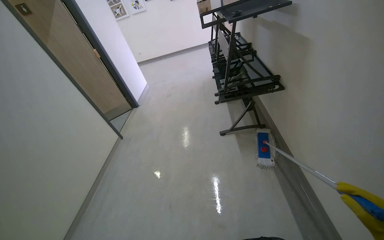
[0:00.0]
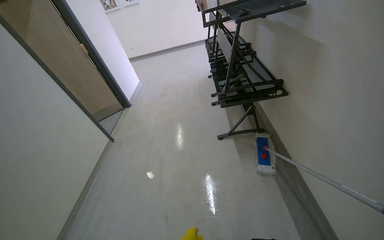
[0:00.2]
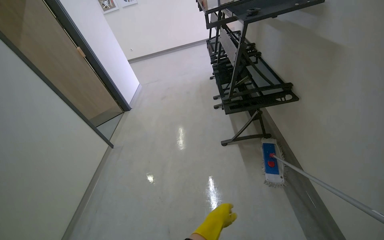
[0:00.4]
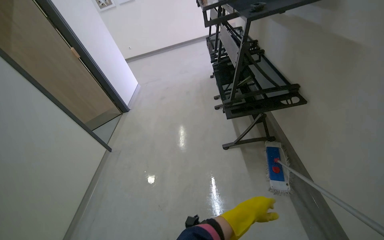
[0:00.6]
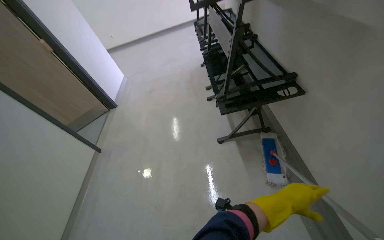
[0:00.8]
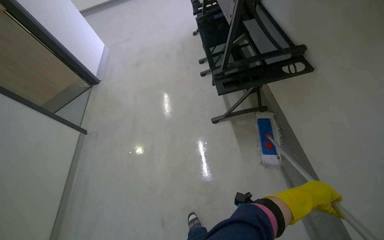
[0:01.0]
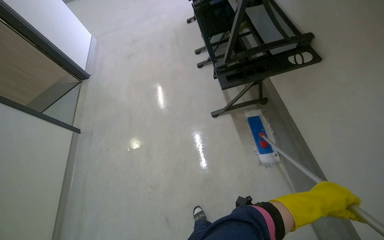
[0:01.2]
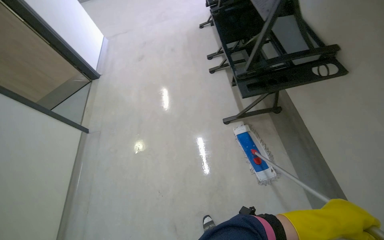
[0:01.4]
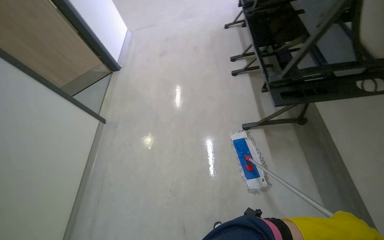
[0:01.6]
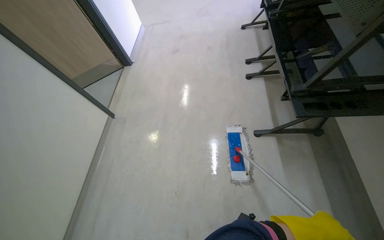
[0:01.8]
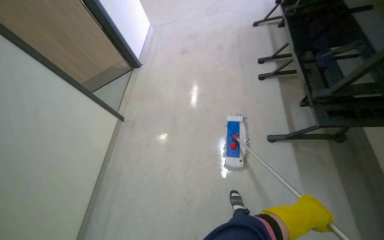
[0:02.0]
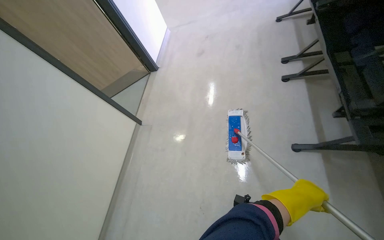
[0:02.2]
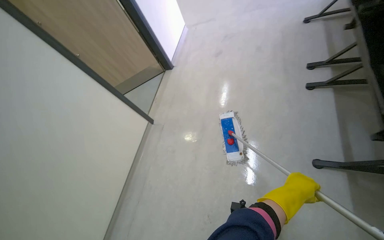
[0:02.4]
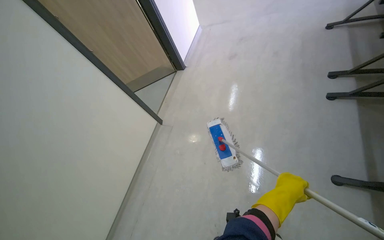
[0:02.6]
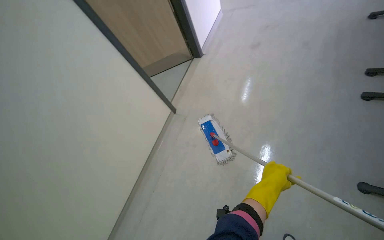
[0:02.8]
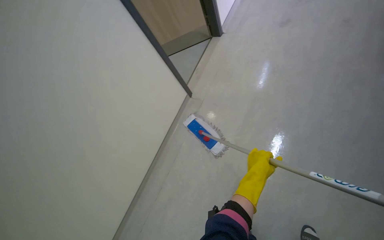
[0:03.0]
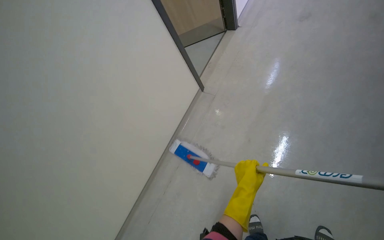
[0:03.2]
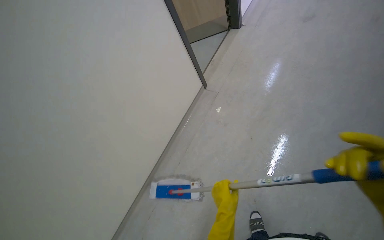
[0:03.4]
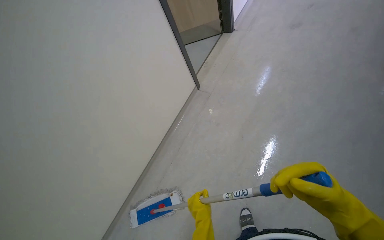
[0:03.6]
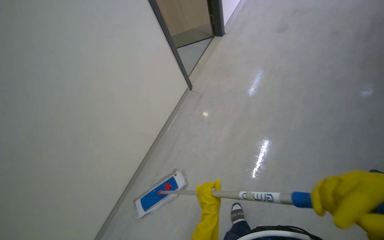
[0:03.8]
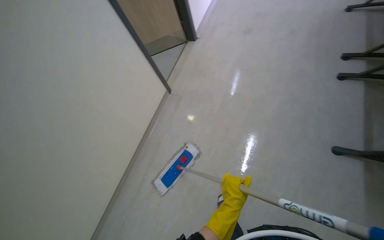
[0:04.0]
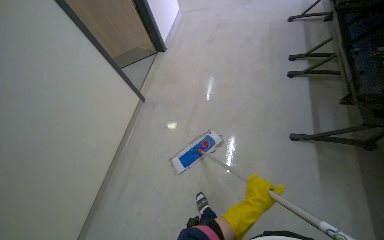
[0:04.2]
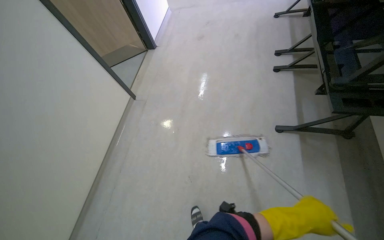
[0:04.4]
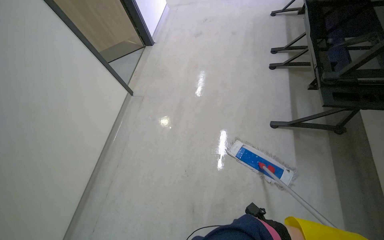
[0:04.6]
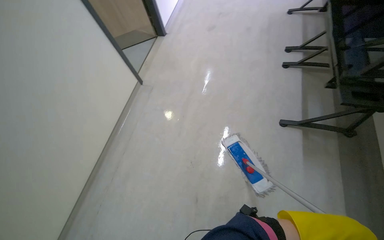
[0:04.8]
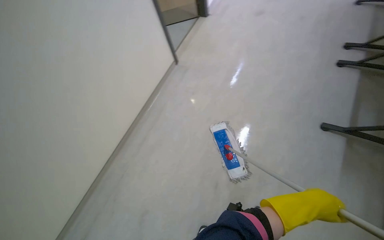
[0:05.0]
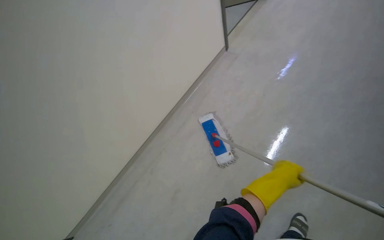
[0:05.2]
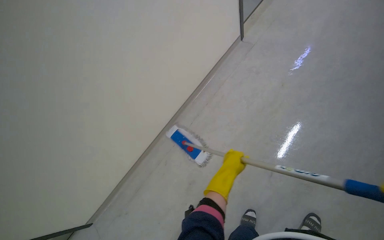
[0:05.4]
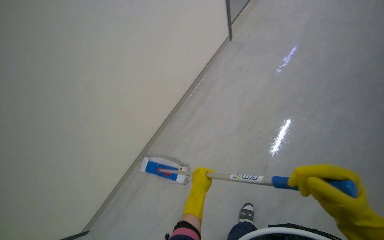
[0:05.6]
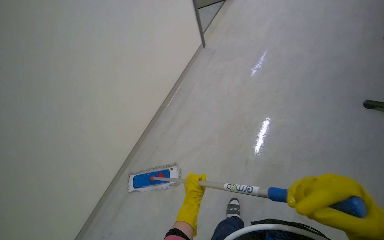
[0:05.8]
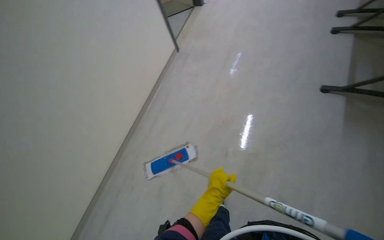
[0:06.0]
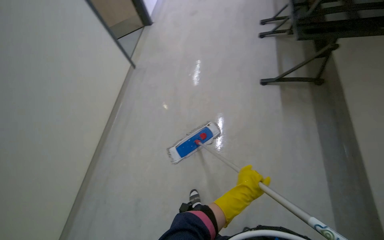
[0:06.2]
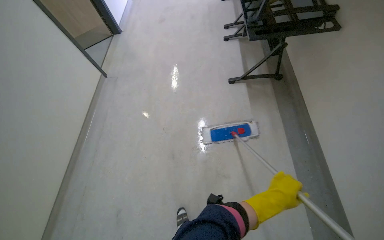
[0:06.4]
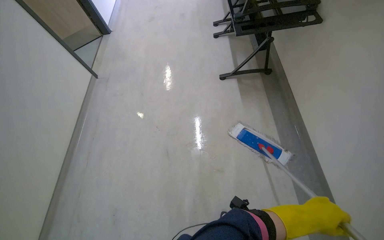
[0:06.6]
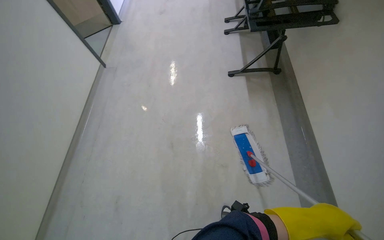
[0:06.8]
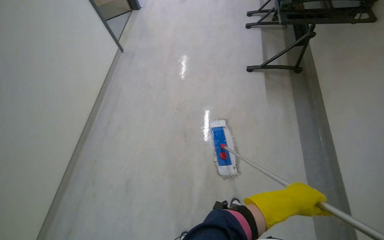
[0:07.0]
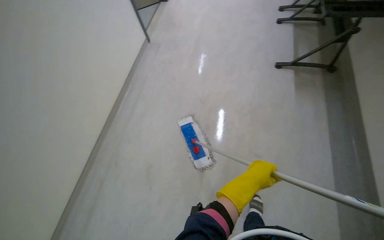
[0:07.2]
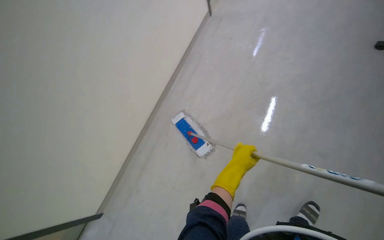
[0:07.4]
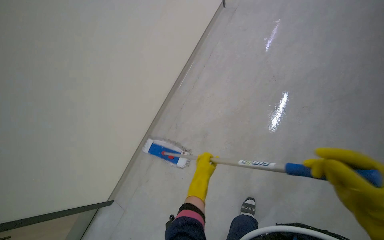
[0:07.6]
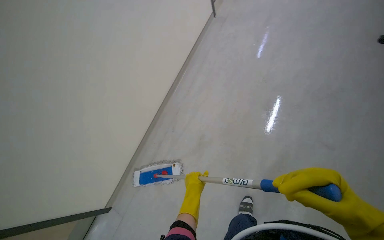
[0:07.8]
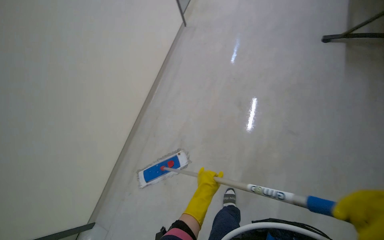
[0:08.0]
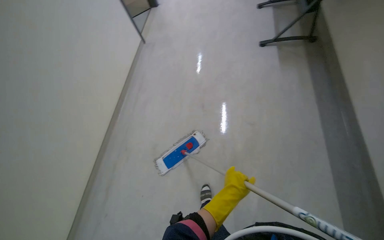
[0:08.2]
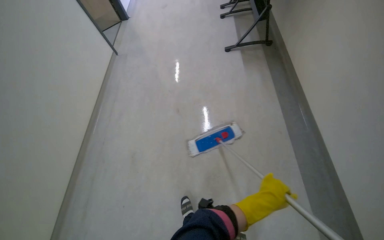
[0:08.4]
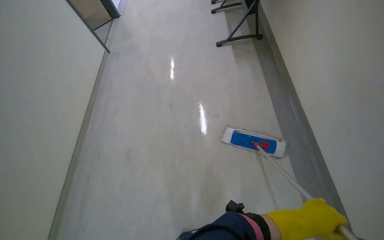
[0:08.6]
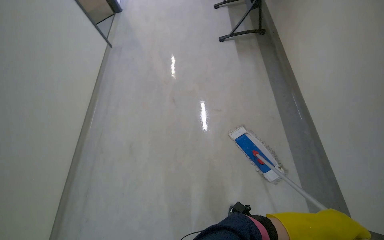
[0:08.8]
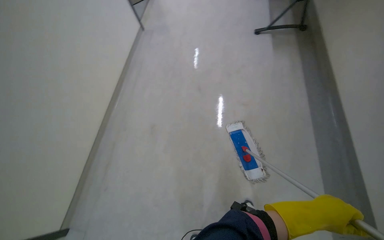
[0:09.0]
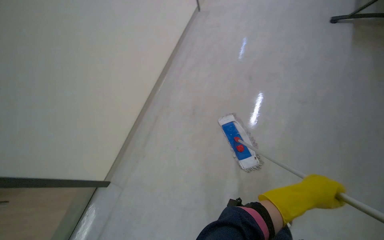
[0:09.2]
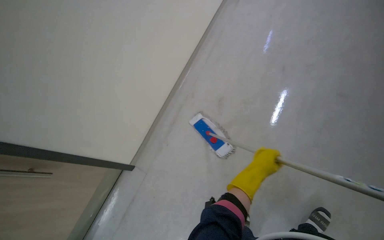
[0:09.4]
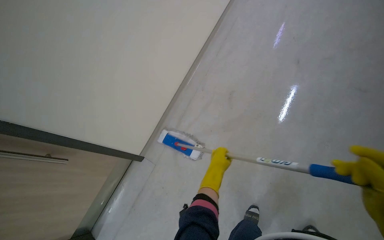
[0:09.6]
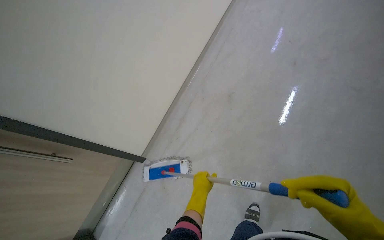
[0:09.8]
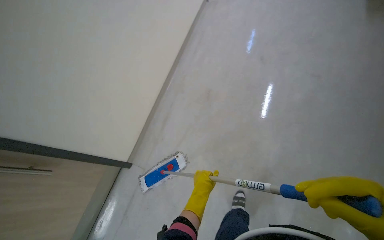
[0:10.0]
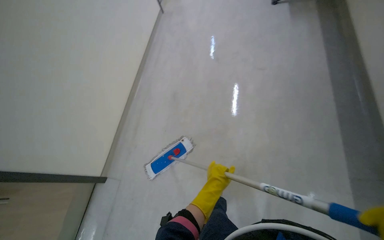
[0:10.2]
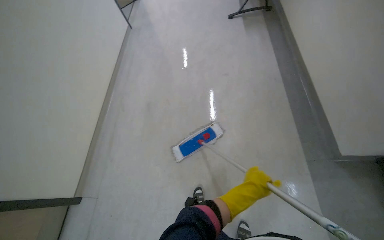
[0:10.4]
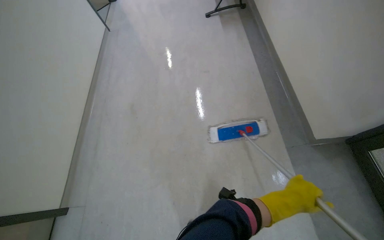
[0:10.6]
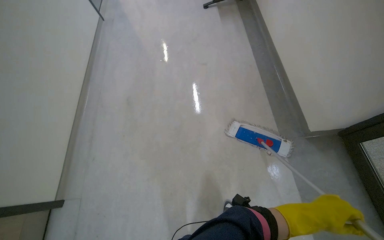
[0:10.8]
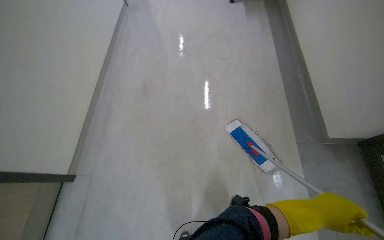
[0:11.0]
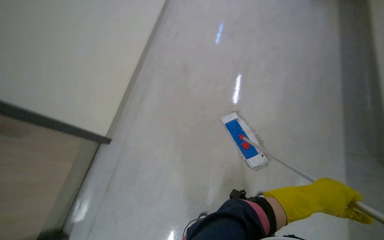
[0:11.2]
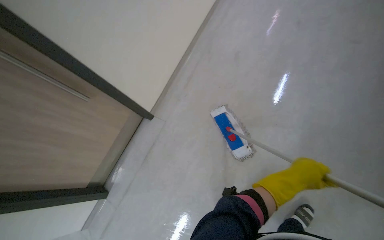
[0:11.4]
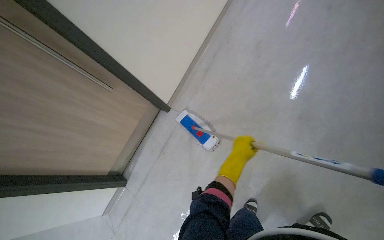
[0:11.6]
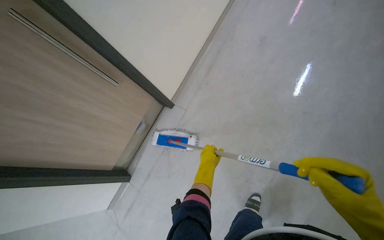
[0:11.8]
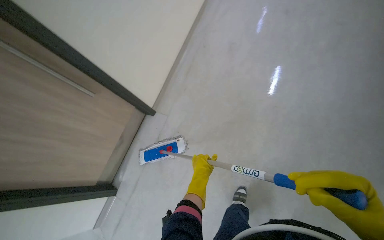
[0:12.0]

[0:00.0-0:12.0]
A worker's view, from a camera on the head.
Job: mopping floor.
The whole recording: Mopping hallway floor. The worker mops the hallway floor using a flat mop and a bucket.
0.0 to 1.6 s: The wearer moves roughly 90 cm. The view tips downward by approximately 20 degrees.
1.6 to 3.0 s: The camera travels approximately 50 cm. The head rotates about 30 degrees to the left. The view tilts some 15 degrees downward.
3.0 to 4.4 s: The wearer moves roughly 40 cm. The wearer looks approximately 20 degrees further to the right.
6.0 to 7.6 s: The left hand moves roughly 60 cm to the right and comes back.
7.6 to 9.0 s: The camera travels approximately 50 cm. The wearer's head swings some 20 degrees to the right.
9.0 to 10.4 s: The left hand heads to the left and farther from the camera, covering roughly 30 cm.
10.4 to 12.0 s: The left hand moves to the left, about 35 cm.

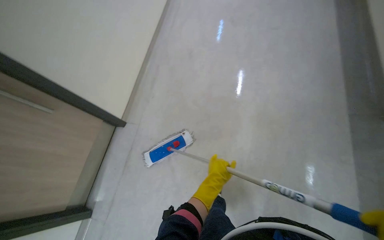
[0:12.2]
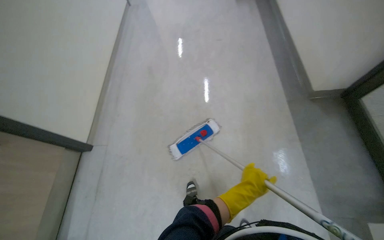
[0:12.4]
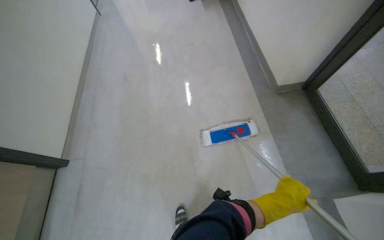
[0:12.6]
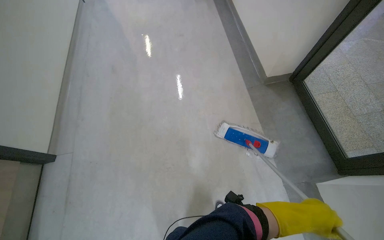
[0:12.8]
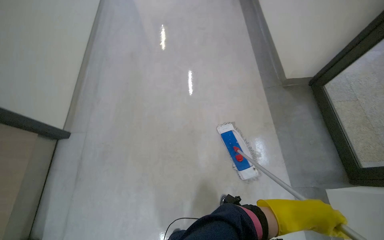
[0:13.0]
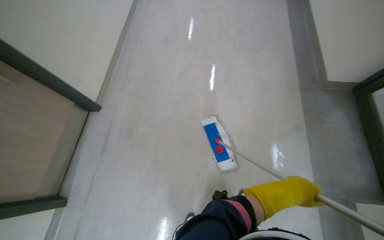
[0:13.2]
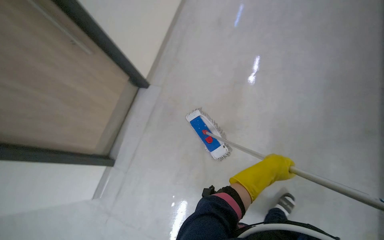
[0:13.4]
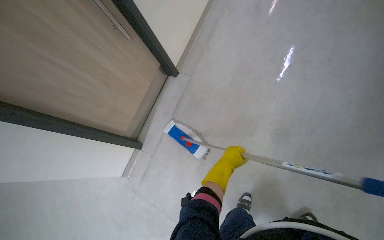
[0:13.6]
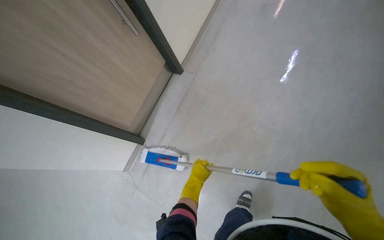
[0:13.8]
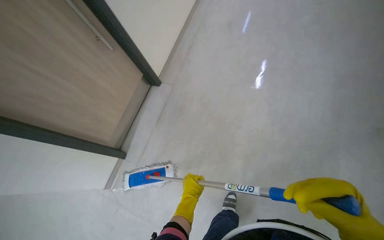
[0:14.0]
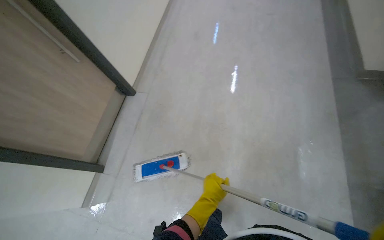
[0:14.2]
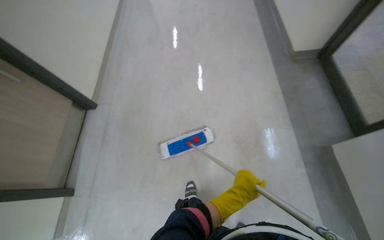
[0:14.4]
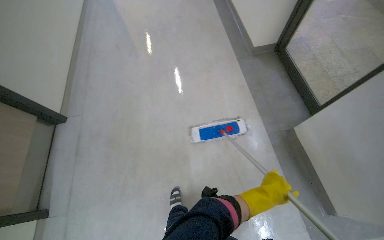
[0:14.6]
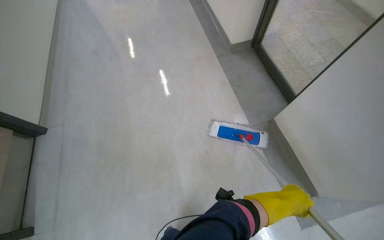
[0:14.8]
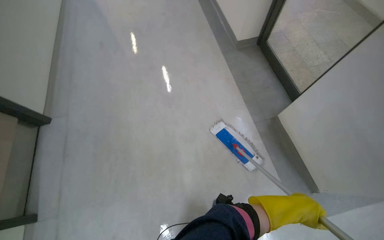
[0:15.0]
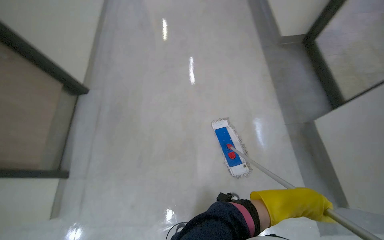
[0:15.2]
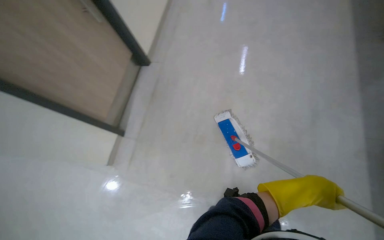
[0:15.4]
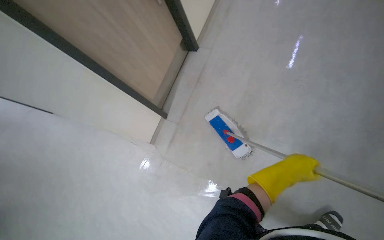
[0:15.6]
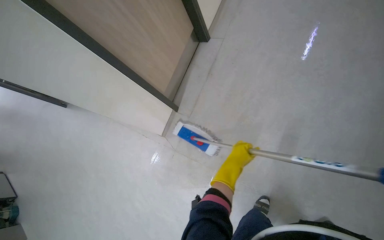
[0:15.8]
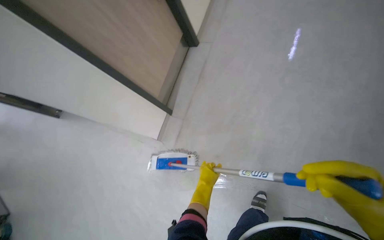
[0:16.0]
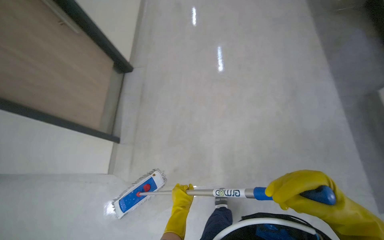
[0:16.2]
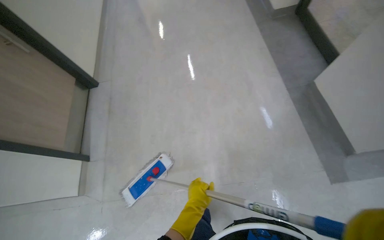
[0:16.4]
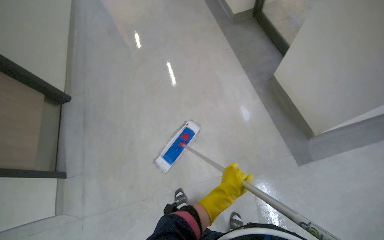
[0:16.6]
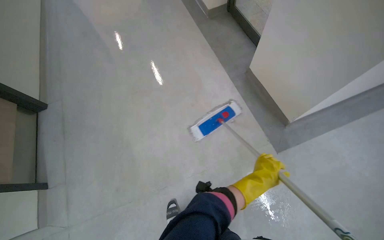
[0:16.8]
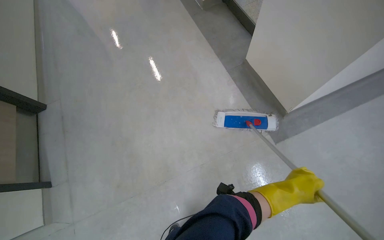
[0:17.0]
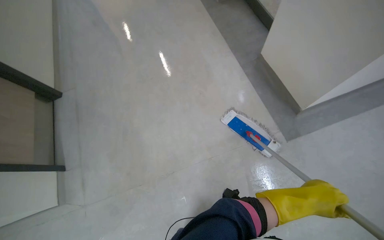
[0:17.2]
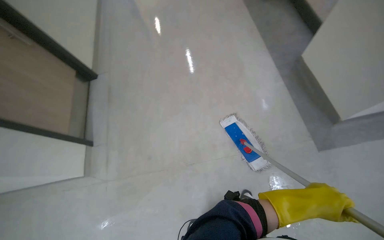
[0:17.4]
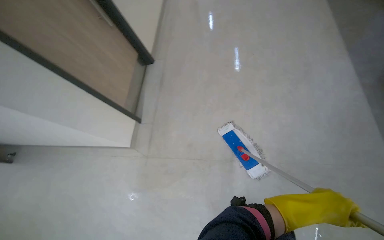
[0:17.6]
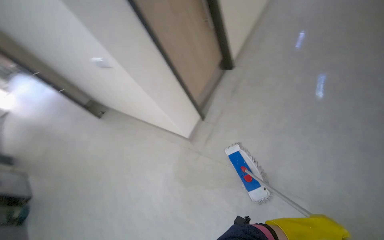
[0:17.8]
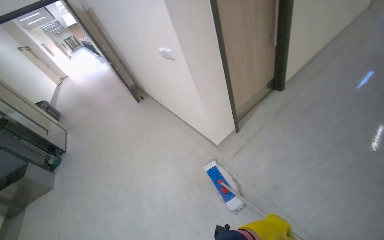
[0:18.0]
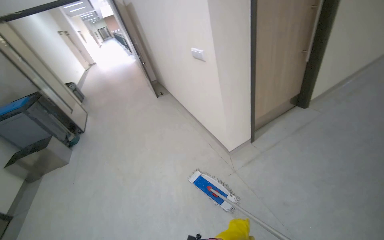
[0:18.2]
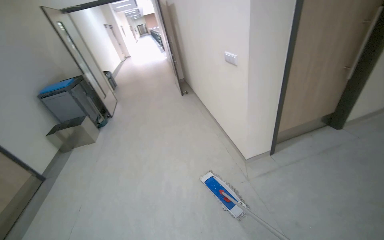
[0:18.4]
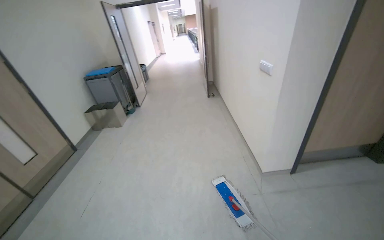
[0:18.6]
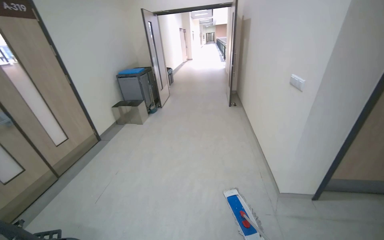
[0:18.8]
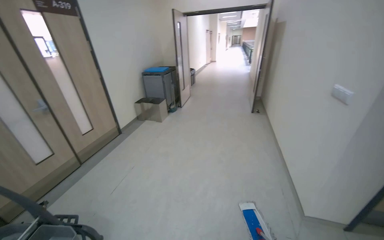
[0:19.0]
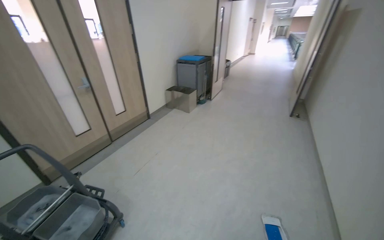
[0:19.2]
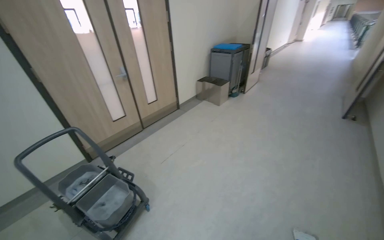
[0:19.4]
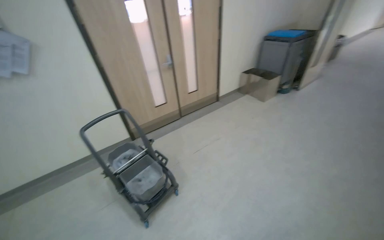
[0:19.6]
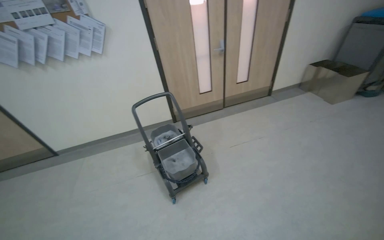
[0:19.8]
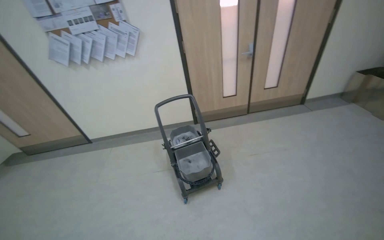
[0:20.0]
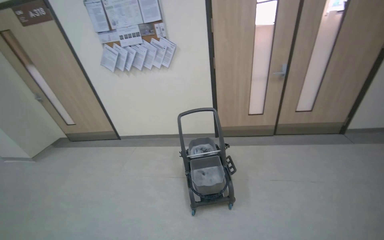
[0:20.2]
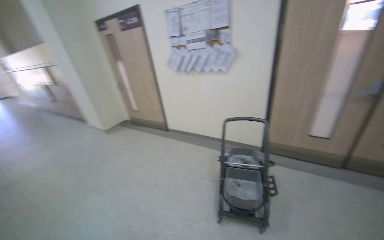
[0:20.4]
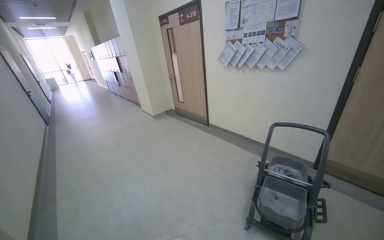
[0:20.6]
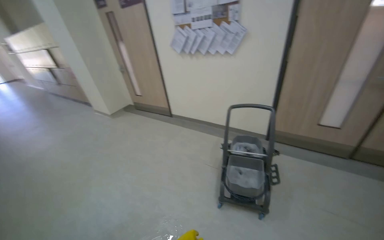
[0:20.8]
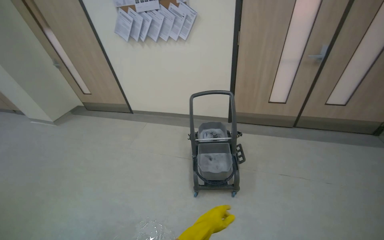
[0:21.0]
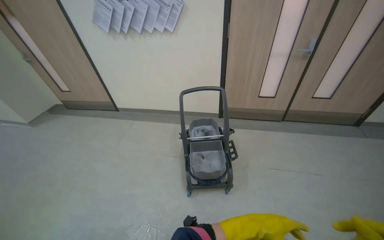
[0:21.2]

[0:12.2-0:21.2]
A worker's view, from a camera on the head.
Job: mopping floor.
The whole recording: Mopping hallway floor. The worker mops the hallway floor using a flat mop and a bucket.
12.2 to 13.8 s: The left hand moves approximately 25 cm to the right and comes back.
13.8 to 15.2 s: The head rotates roughly 35 degrees to the right.
15.2 to 16.6 s: The camera is carried about 1.5 m. The head rotates about 40 degrees to the right.
16.6 to 18.2 s: The wearer moves about 1 m. The wearer looks some 45 degrees further to the left.
18.2 to 19.8 s: The head rotates roughly 100 degrees to the left.
19.8 to 21.2 s: The wearer looks approximately 25 degrees further to the left.
